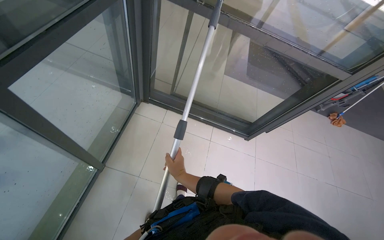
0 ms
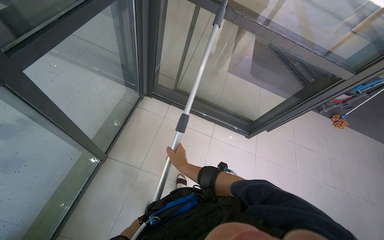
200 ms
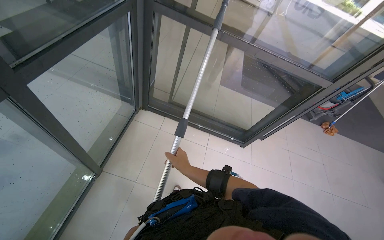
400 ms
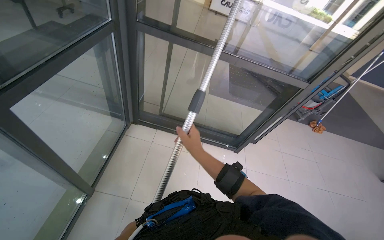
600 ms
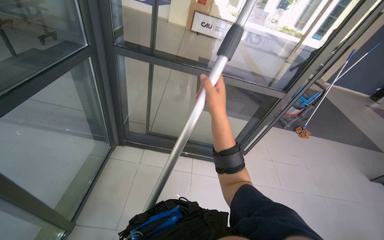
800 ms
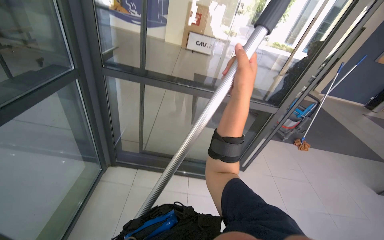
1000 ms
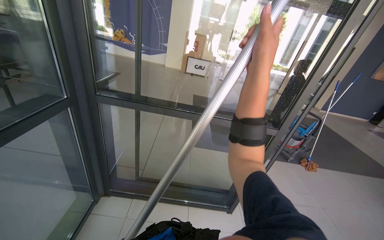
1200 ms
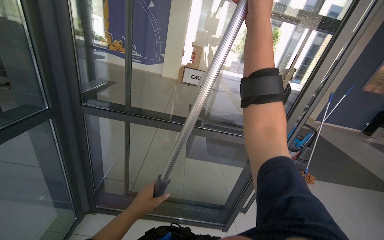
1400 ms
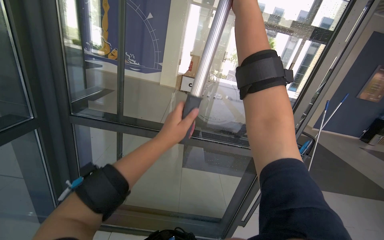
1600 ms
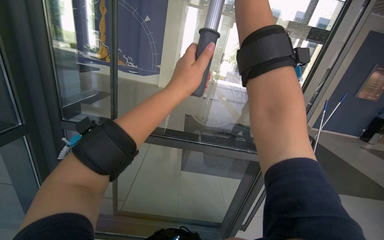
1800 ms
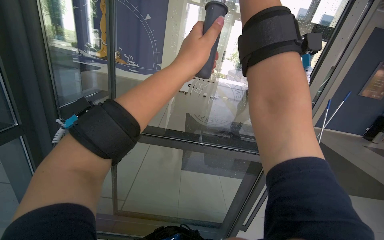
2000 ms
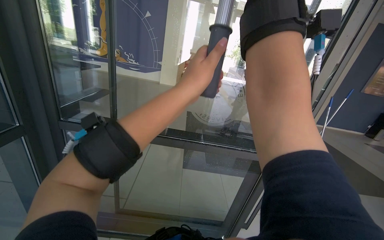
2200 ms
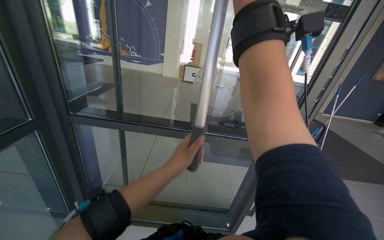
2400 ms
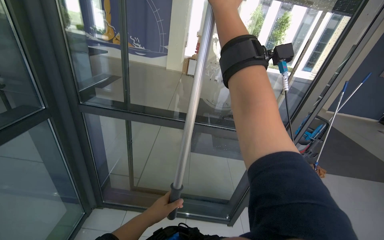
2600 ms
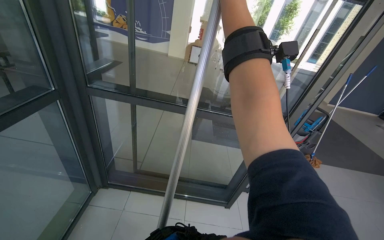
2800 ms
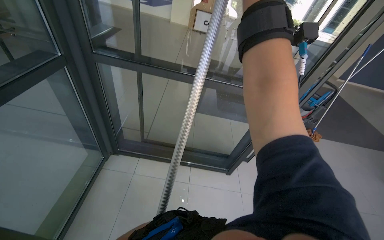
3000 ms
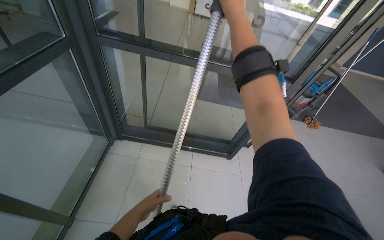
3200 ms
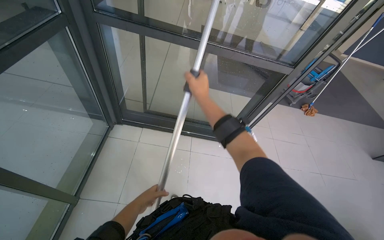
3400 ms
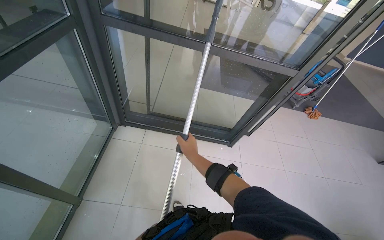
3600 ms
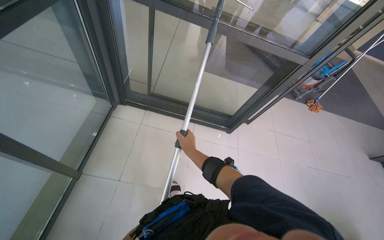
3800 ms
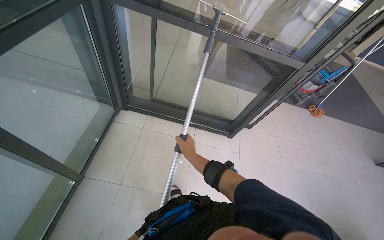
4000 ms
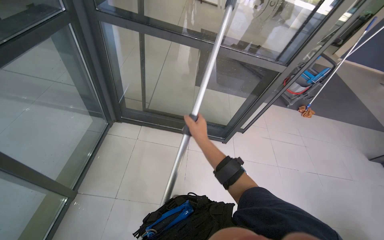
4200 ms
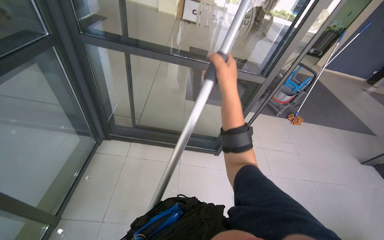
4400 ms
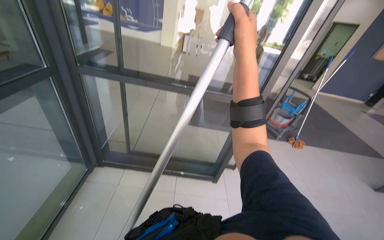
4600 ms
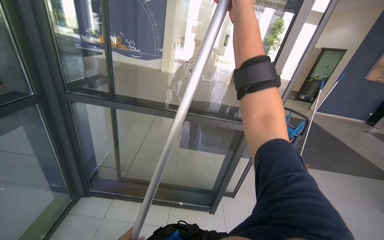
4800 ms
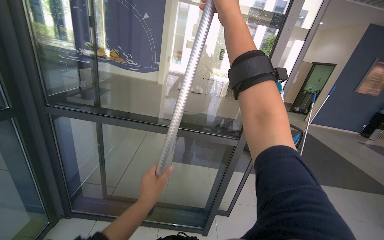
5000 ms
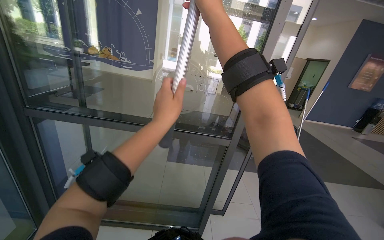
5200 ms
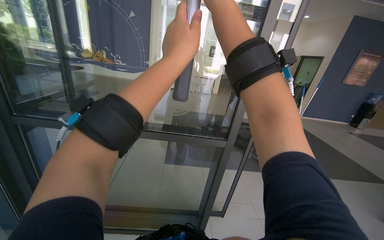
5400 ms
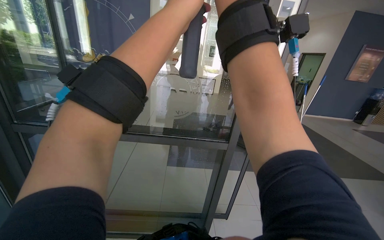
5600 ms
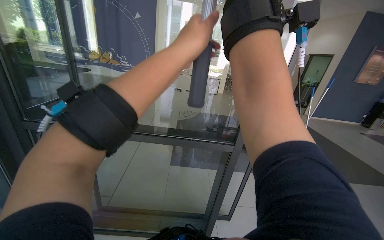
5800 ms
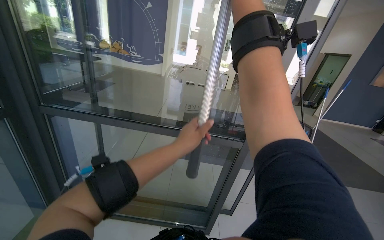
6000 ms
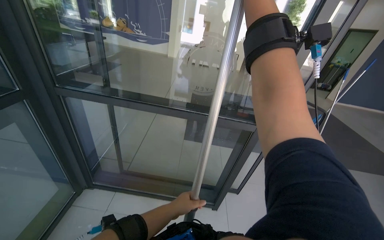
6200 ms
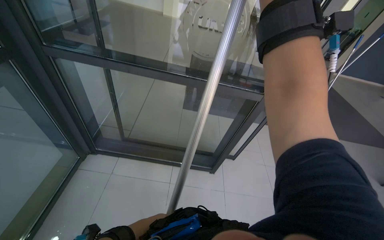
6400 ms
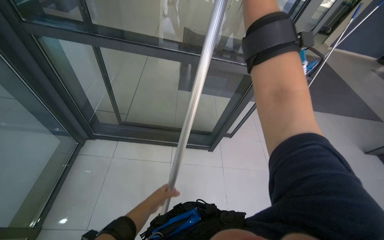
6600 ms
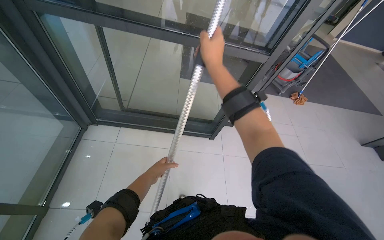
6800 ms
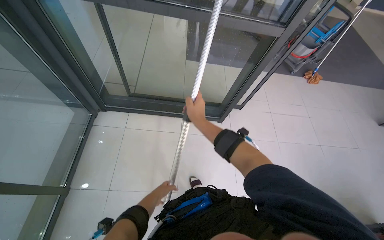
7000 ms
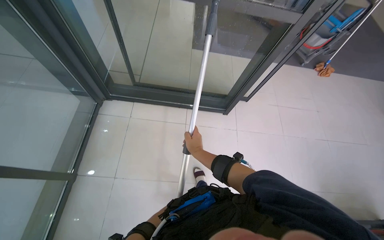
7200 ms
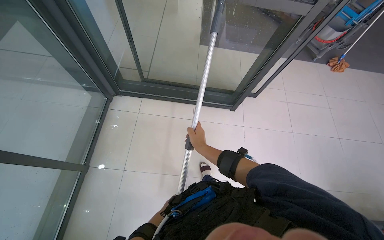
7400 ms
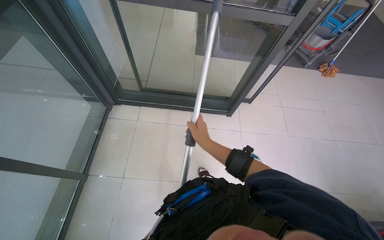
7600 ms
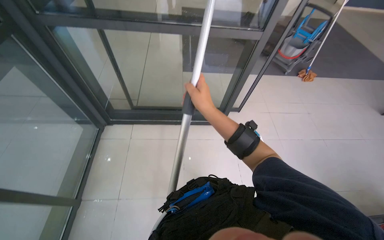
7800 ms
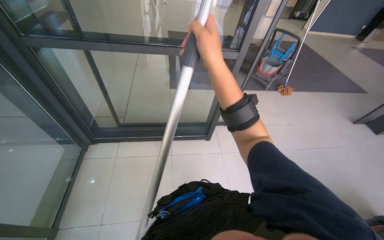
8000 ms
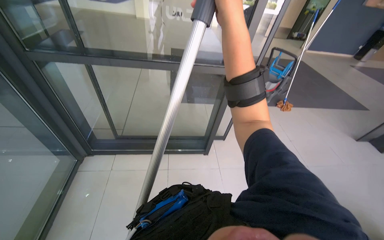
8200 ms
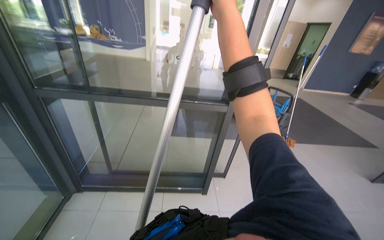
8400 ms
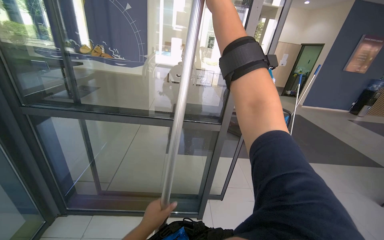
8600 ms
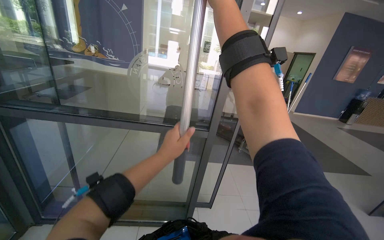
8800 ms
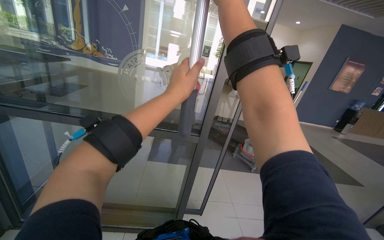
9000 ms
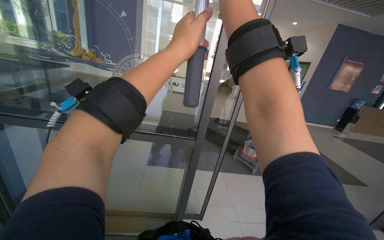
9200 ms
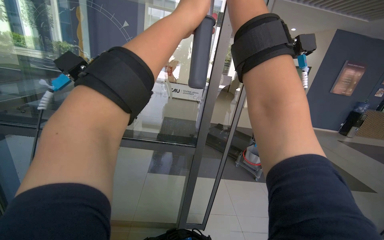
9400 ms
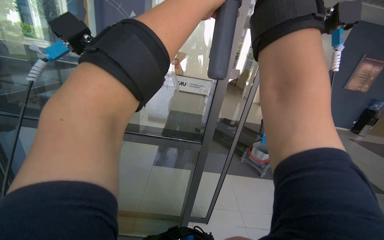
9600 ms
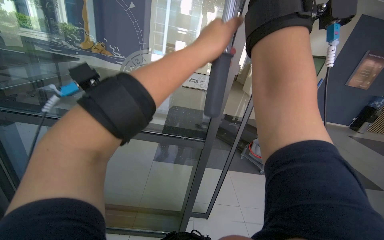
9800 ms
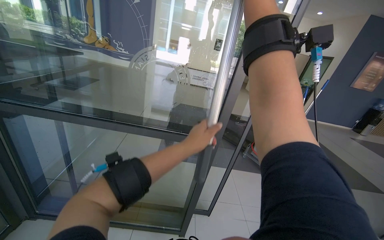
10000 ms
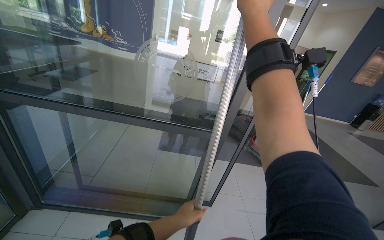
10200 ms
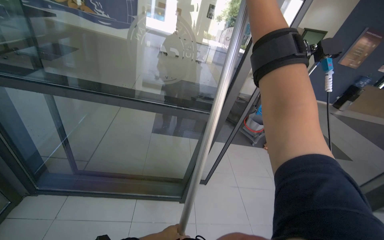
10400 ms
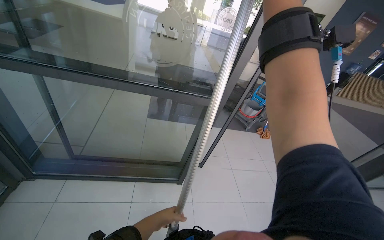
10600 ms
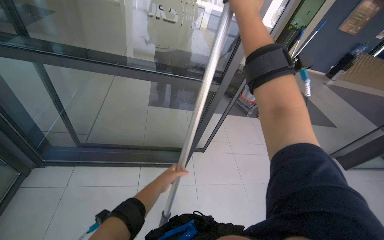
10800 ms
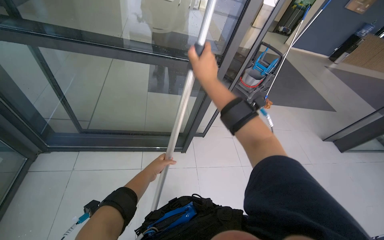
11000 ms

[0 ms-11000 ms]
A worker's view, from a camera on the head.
Job: cleaning windows.
The whole recording: Wiping glass with cloth. The worker wipes the glass and its frame with a yellow cloth.
0 ms to 1600 ms: The wearer looks about 35 degrees further upward. The right hand travels up the picture and to the right by about 90 cm.
1600 ms to 3200 ms: The camera pitches downward, by about 25 degrees. The left hand is displaced down the picture by roughly 50 cm.
3200 ms to 4800 ms: The view tilts roughly 20 degrees upward.
6200 ms to 7800 ms: The view tilts about 25 degrees downward.
7800 ms to 9400 ms: The view tips upward by approximately 35 degrees.
9400 ms to 11000 ms: The view tips downward by some 30 degrees. The left hand goes up and down the picture, roughly 60 cm each way, reversing 2 times.

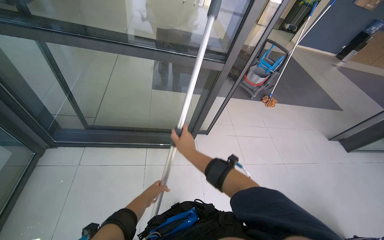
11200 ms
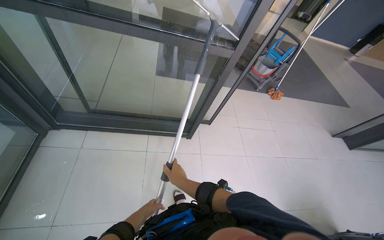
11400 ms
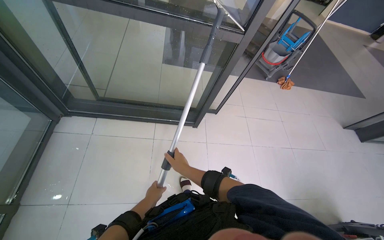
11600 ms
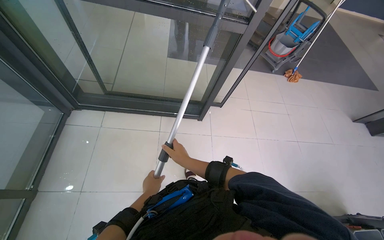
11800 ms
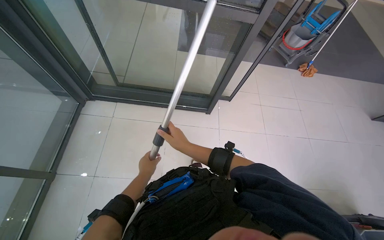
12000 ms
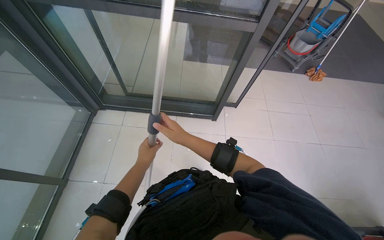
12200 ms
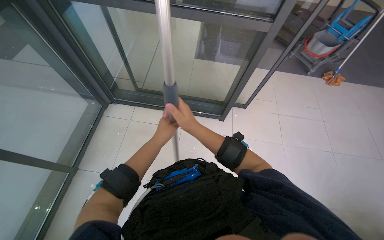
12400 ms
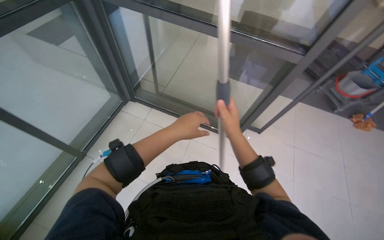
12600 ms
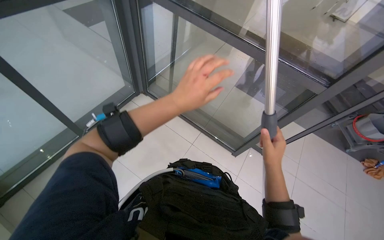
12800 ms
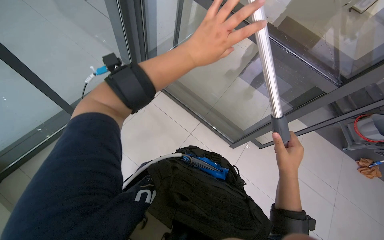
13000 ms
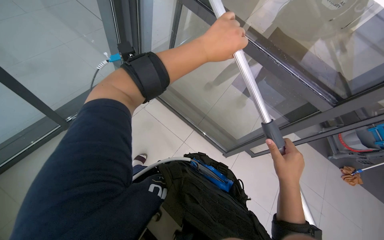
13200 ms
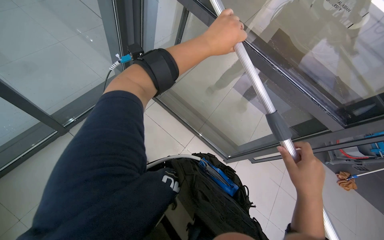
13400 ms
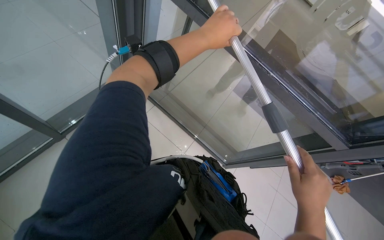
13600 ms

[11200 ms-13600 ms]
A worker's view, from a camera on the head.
Job: cleaning windows.
The whole recording: Wiping glass with cloth. The worker wipes the glass and its frame with a yellow cloth.
11200 ms to 12400 ms: The camera is aimed some 15 degrees further to the left. The right hand moves nearer to the camera, roughly 10 cm. Meanwhile the left hand heads nearer to the camera, covering roughly 20 cm.
12400 ms to 13600 ms: The scene turns roughly 35 degrees clockwise in the picture.

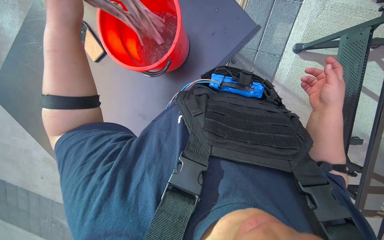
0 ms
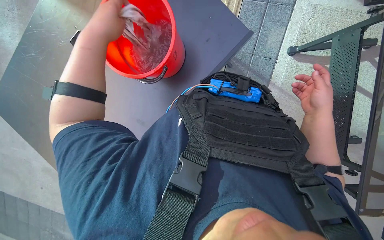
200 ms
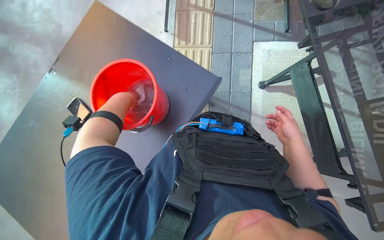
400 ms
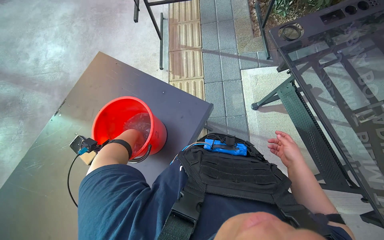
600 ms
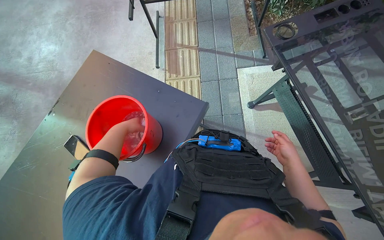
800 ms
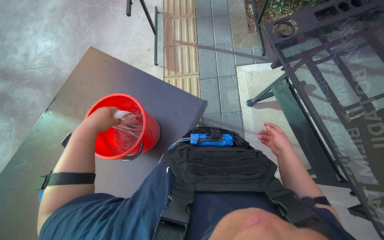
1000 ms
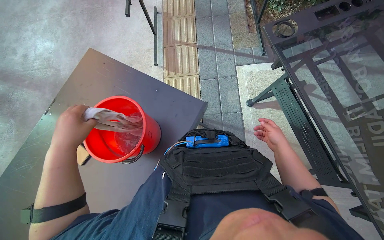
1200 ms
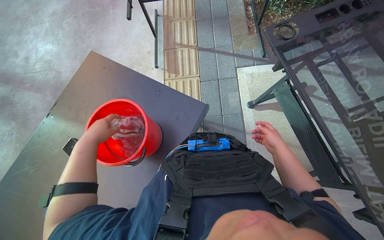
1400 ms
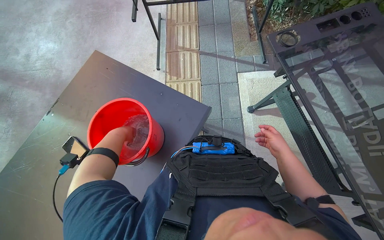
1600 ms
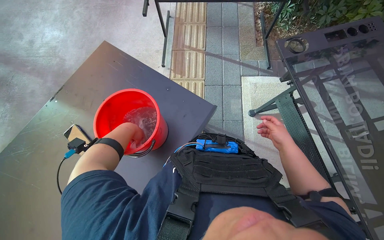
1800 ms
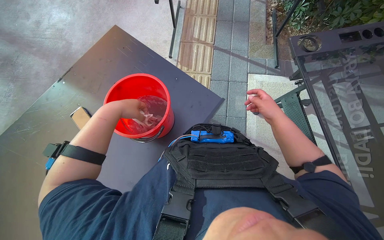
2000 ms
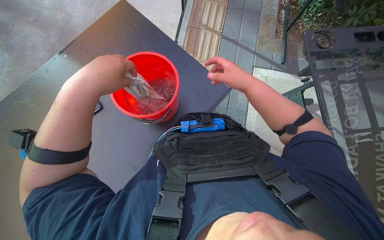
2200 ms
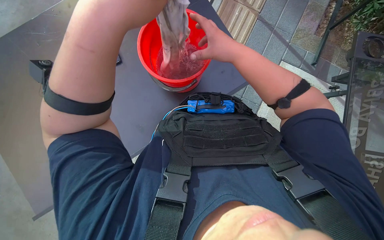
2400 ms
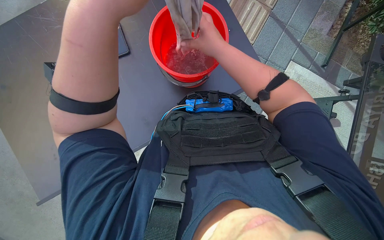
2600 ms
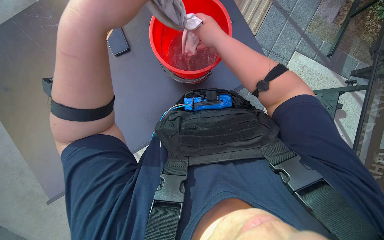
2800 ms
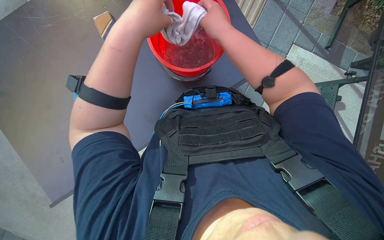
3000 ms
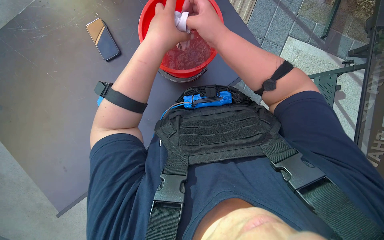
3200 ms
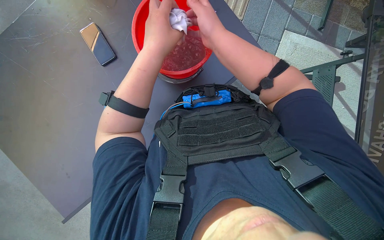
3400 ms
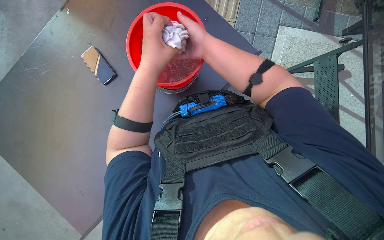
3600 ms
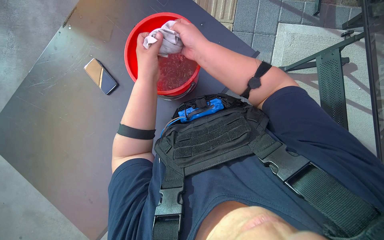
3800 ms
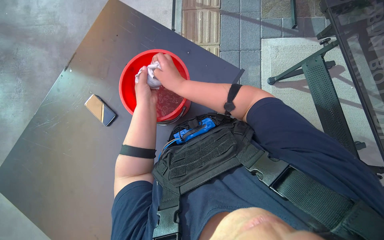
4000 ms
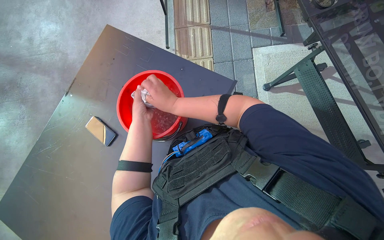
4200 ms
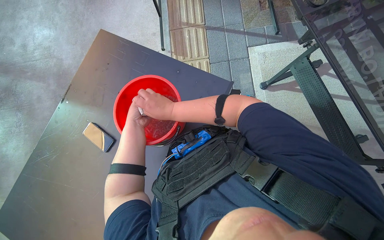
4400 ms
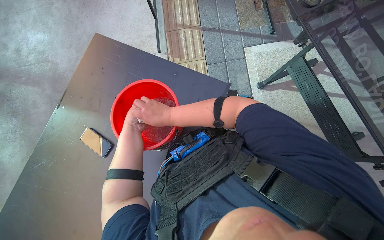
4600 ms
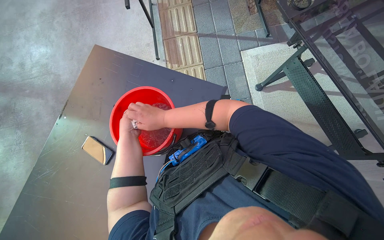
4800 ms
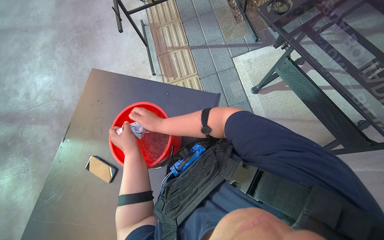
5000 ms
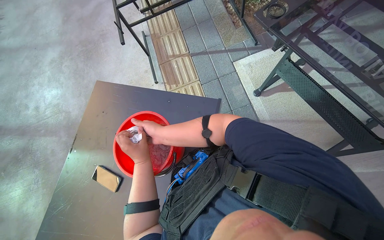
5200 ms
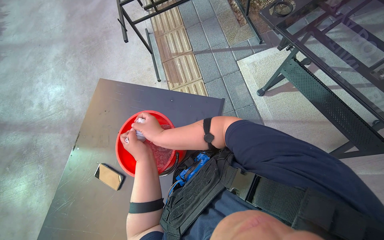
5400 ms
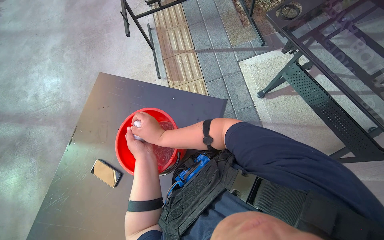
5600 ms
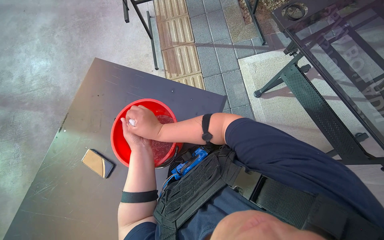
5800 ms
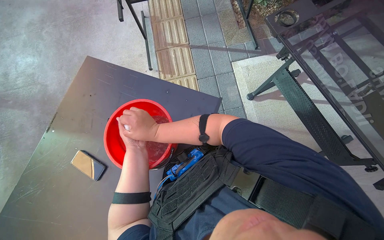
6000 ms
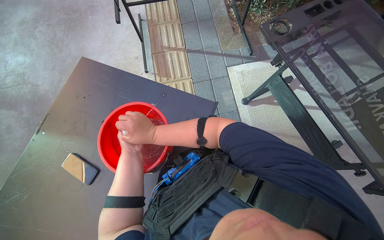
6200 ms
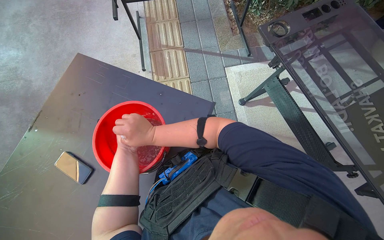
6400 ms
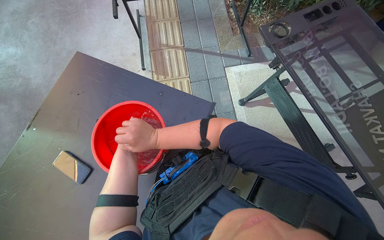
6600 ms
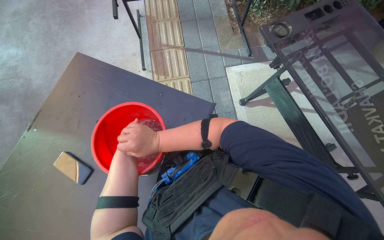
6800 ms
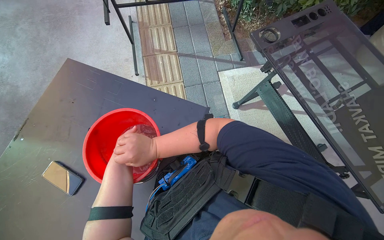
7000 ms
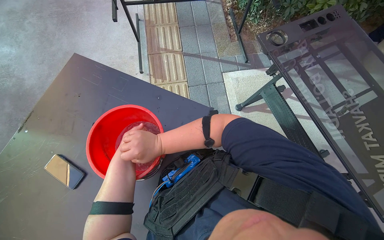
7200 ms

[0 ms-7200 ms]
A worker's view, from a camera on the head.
Job: wiping surfaces.
The whole recording: Wiping underside and frame of table. The worker wipes the underside and frame of an outdoor table with a cloth.
0 ms to 1400 ms: The view tilts approximately 25 degrees upward.
1400 ms to 2800 ms: The wearer looks some 15 degrees further downward. The scene rotates clockwise by about 30 degrees.
2800 ms to 4400 ms: The scene turns about 30 degrees counterclockwise in the picture.
